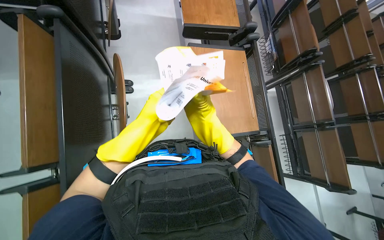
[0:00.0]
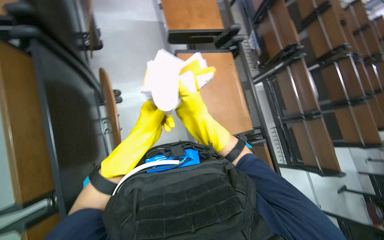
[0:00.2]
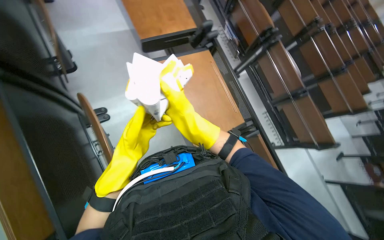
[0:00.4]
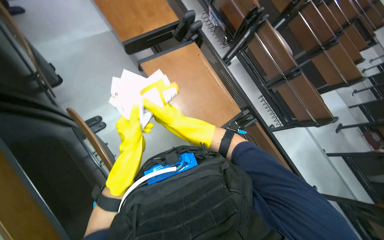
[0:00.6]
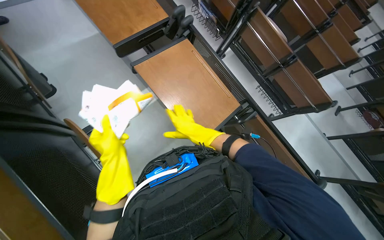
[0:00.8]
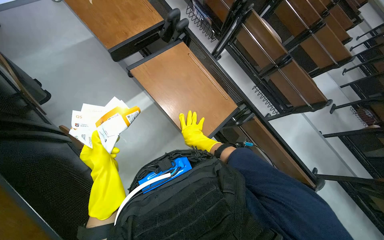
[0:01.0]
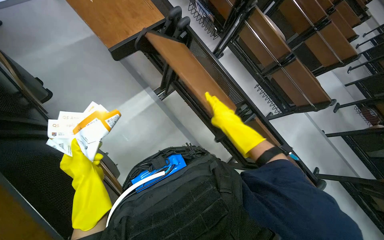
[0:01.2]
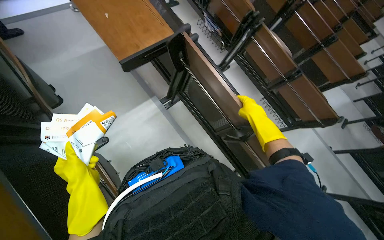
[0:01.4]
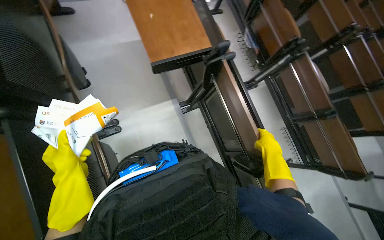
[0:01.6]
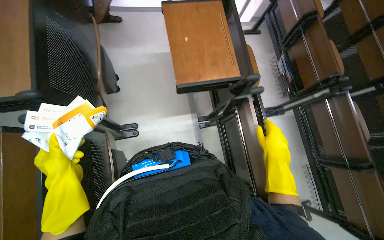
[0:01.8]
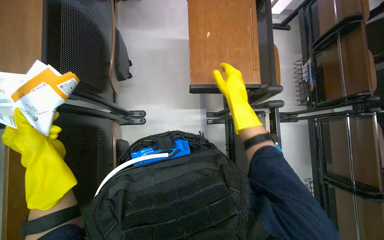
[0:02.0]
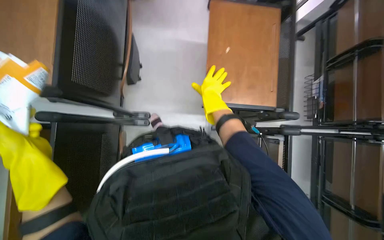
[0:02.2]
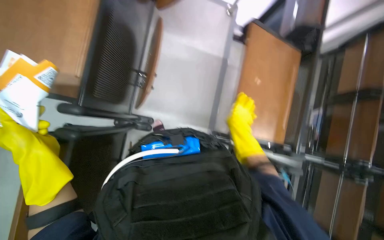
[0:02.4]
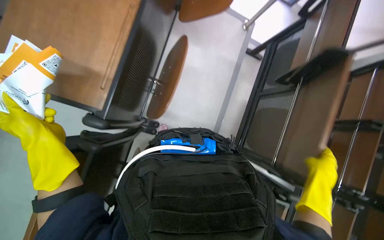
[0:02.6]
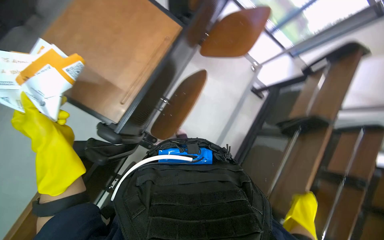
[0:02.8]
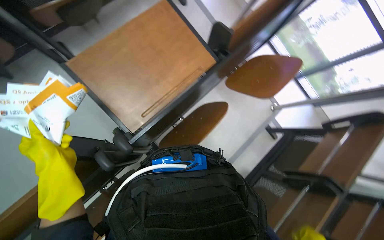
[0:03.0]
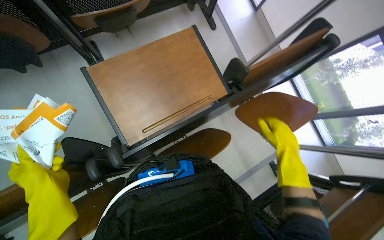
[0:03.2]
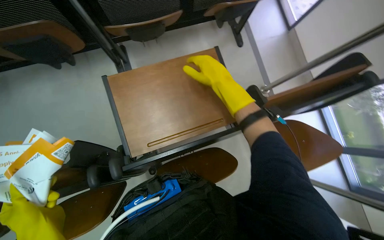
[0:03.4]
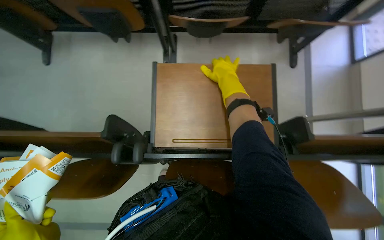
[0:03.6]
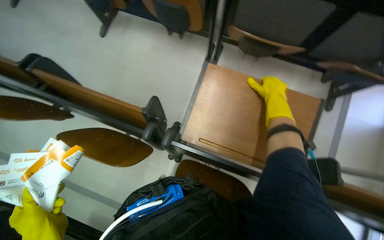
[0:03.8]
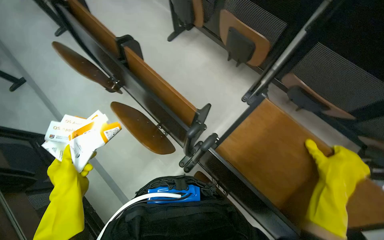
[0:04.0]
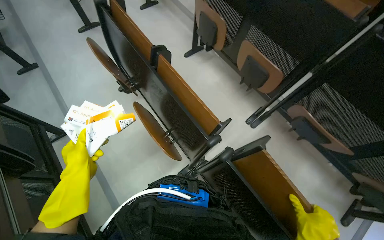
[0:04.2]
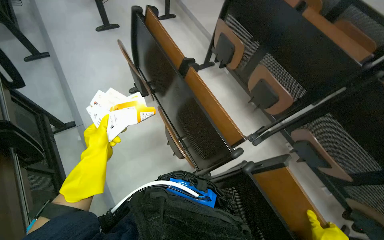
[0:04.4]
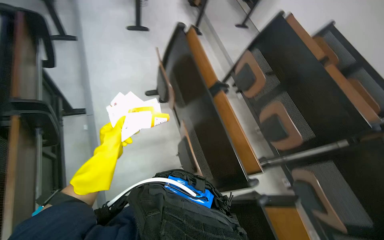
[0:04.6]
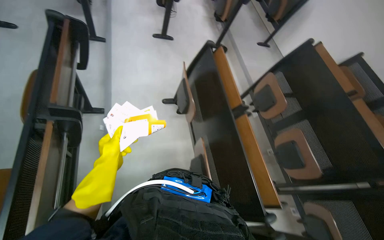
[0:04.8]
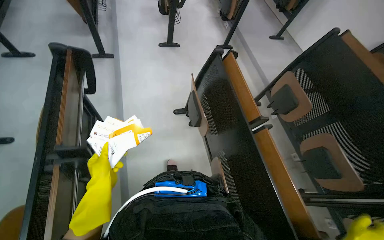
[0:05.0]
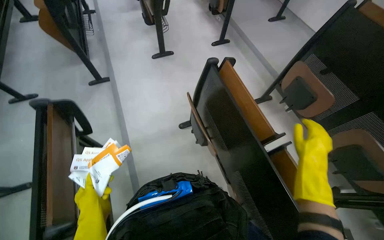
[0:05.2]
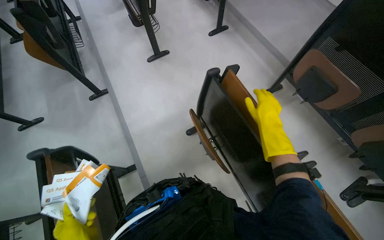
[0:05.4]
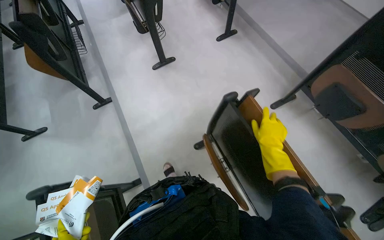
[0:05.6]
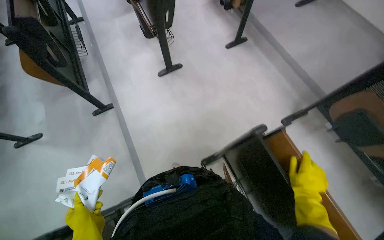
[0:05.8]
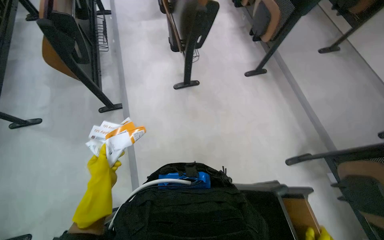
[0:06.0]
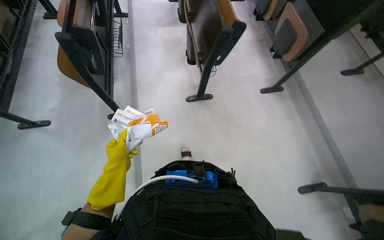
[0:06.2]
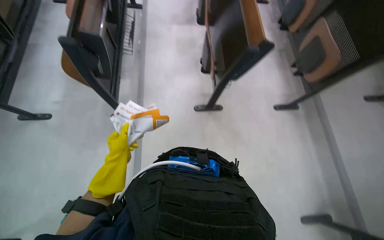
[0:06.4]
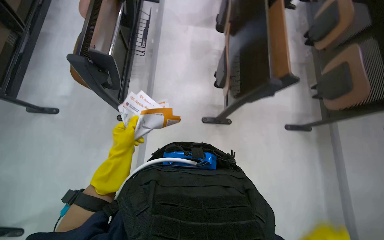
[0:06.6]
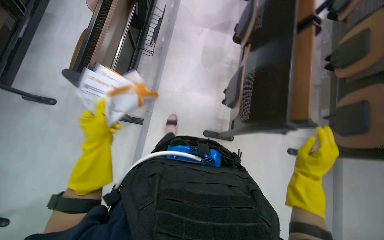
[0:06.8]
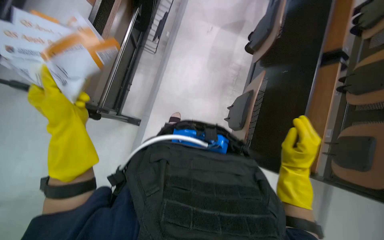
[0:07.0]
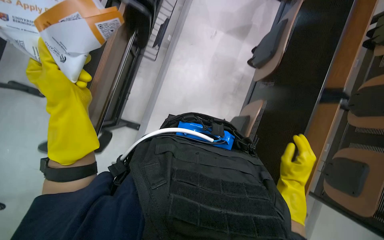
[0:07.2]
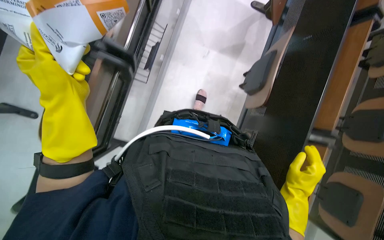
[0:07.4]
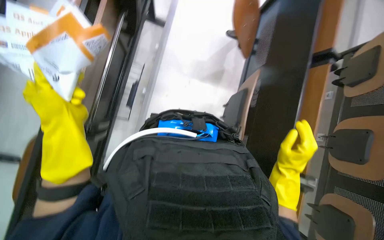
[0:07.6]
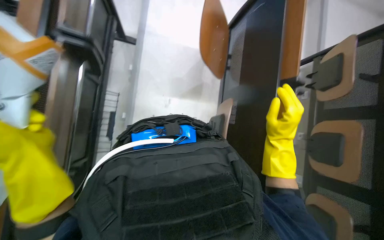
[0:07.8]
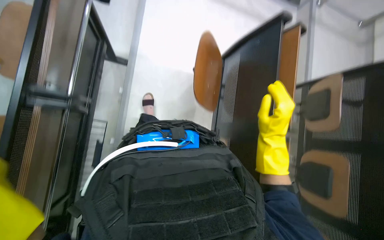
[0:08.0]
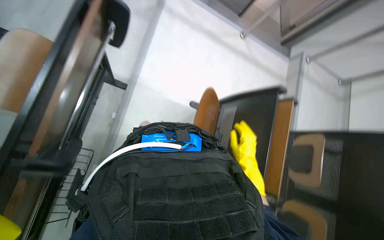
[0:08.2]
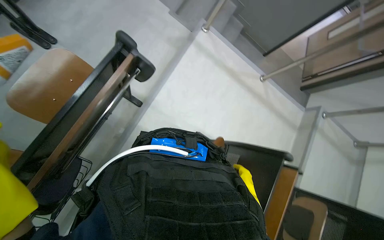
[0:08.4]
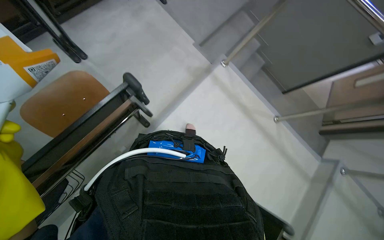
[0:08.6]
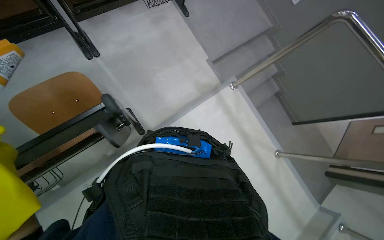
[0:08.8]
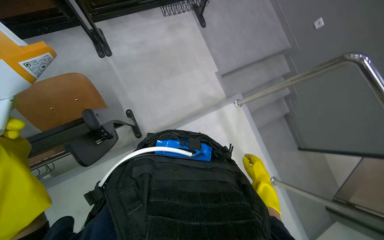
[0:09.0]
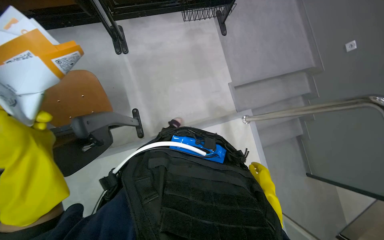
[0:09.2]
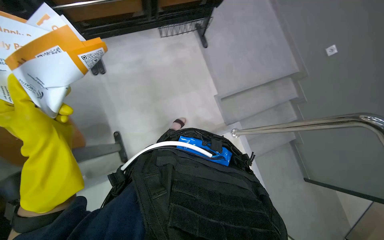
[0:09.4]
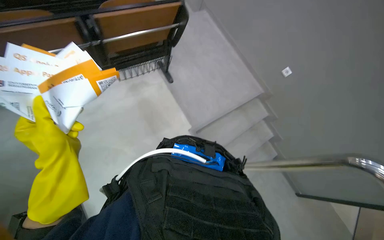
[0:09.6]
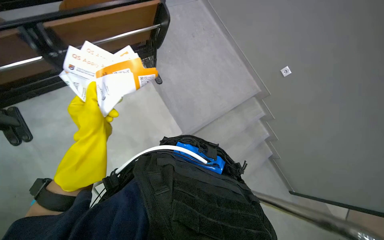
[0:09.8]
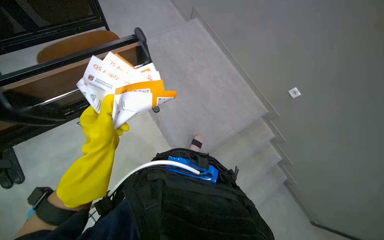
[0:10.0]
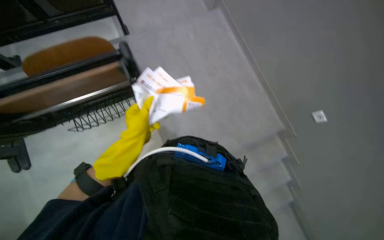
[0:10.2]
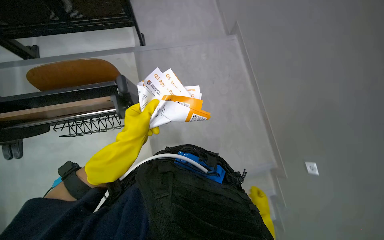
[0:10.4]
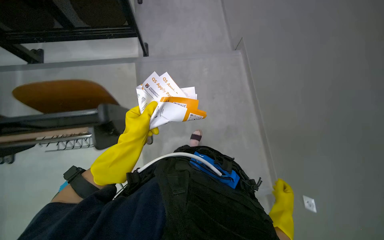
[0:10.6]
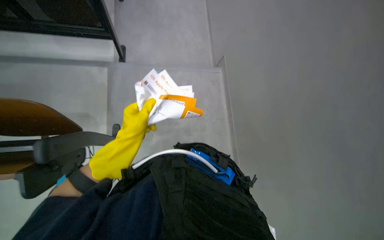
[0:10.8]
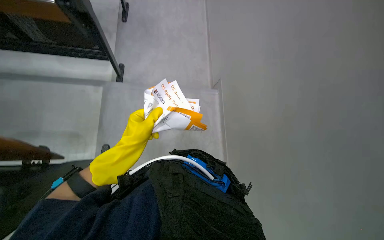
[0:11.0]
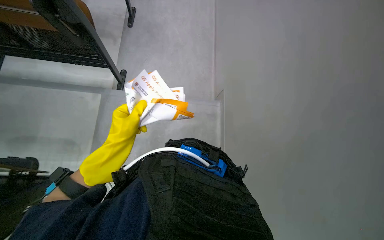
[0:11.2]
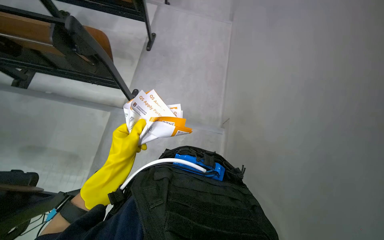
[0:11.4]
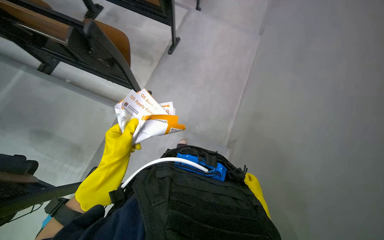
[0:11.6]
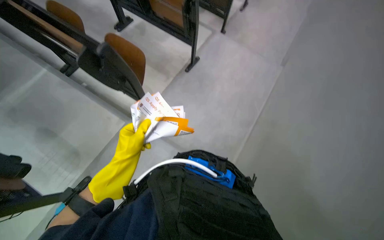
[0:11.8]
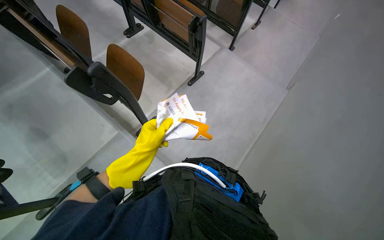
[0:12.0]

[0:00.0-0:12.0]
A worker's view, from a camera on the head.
Job: organizing items.
The whole recording: Collecting papers from desks. The worker collects papers and booklets from the classroom desks.
1.6 to 3.0 s: The view tips upward by about 15 degrees. The scene rotates clockwise by approximately 50 degrees.
3.0 to 4.4 s: The head turns to the left by roughly 105 degrees. The camera pitches upward, by roughly 30 degrees.
4.4 to 6.0 s: The head travels about 1 m. The wearer looks some 20 degrees further to the left.
6.0 to 7.6 s: The head travels about 1 m. The view tilts some 15 degrees downward. The scene rotates clockwise by approximately 35 degrees.
7.6 to 9.0 s: The head travels approximately 70 cm. The view tips upward by about 30 degrees. Everything in view rotates roughly 50 degrees clockwise.
9.0 to 10.4 s: The wearer moves some 40 cm. The view tips upward by roughly 20 degrees.
10.4 to 12.0 s: The camera pitches upward, by some 25 degrees. The scene rotates clockwise by some 30 degrees.

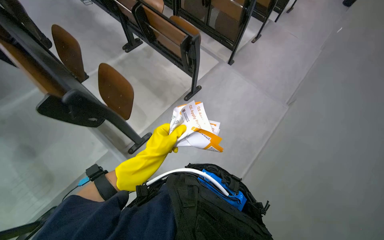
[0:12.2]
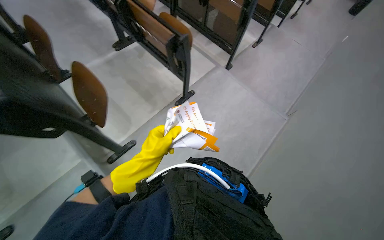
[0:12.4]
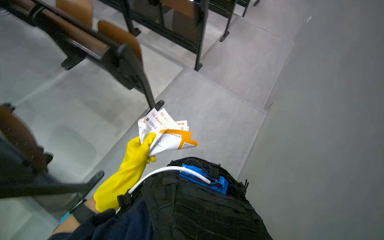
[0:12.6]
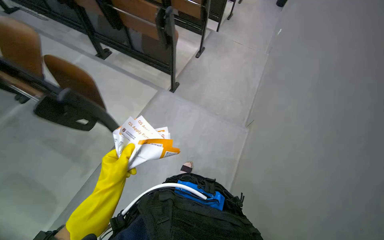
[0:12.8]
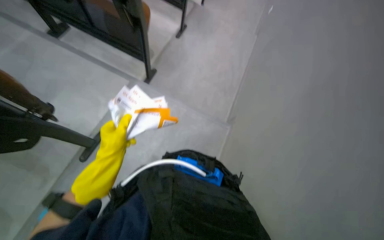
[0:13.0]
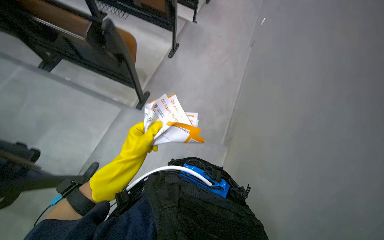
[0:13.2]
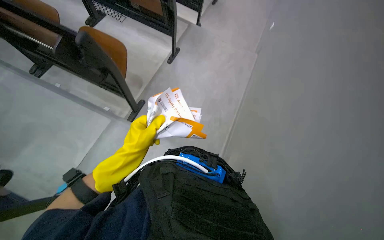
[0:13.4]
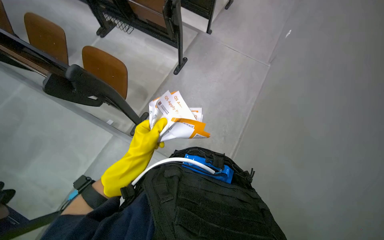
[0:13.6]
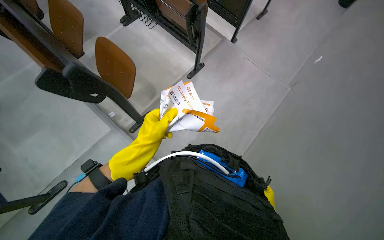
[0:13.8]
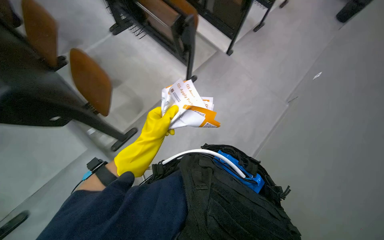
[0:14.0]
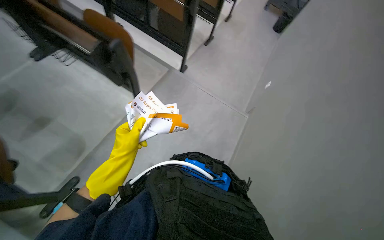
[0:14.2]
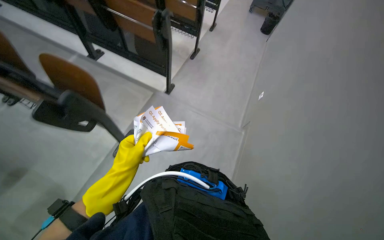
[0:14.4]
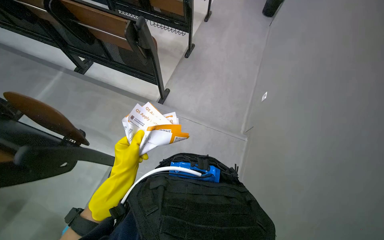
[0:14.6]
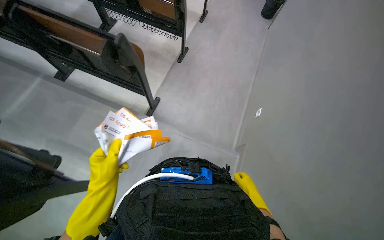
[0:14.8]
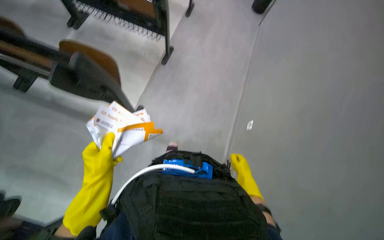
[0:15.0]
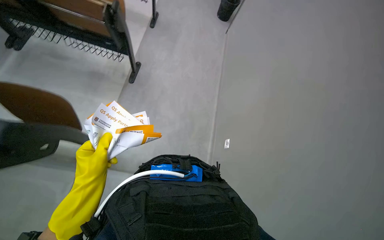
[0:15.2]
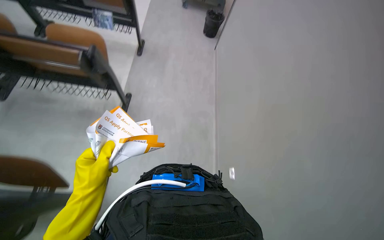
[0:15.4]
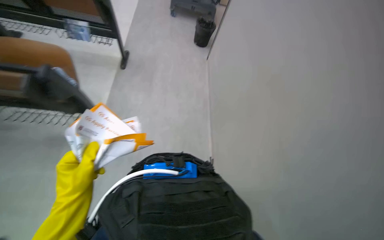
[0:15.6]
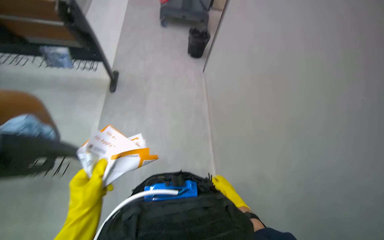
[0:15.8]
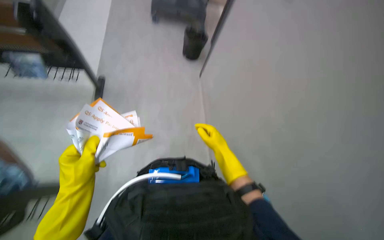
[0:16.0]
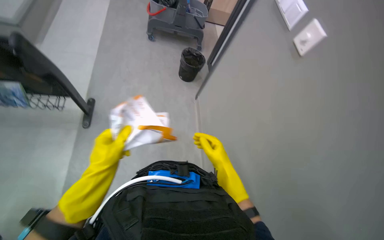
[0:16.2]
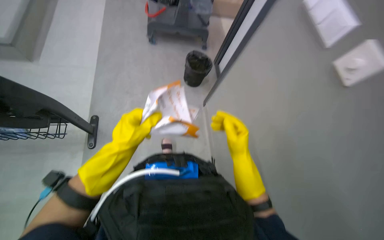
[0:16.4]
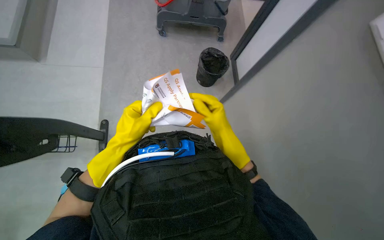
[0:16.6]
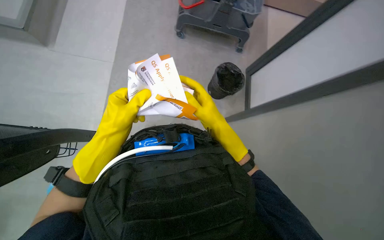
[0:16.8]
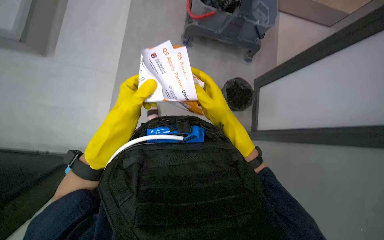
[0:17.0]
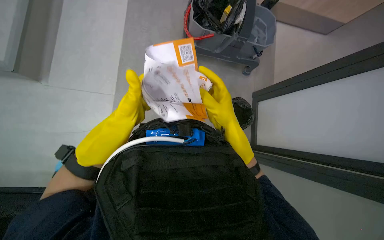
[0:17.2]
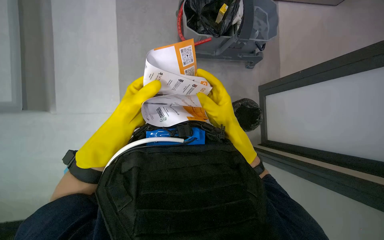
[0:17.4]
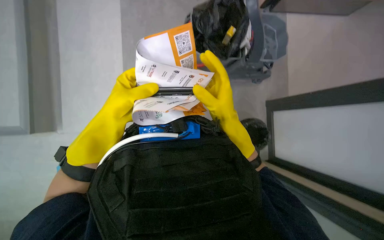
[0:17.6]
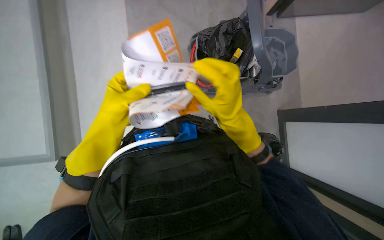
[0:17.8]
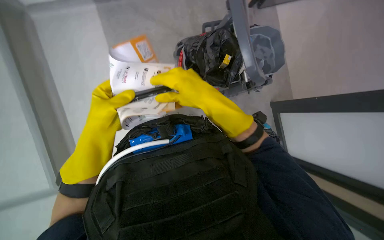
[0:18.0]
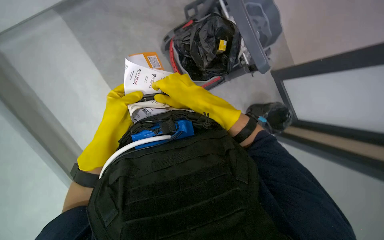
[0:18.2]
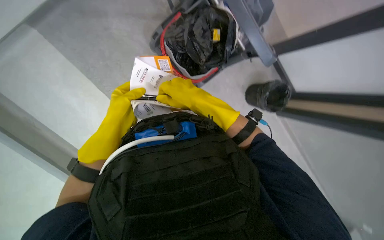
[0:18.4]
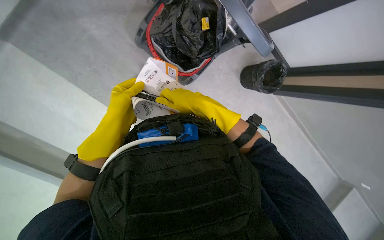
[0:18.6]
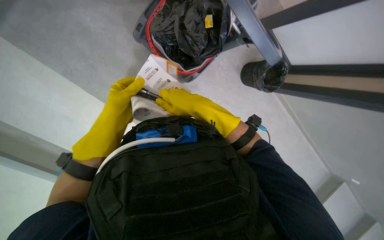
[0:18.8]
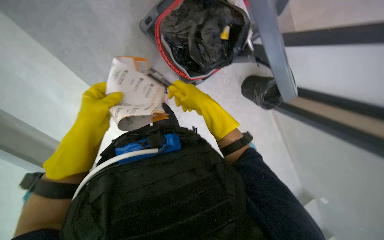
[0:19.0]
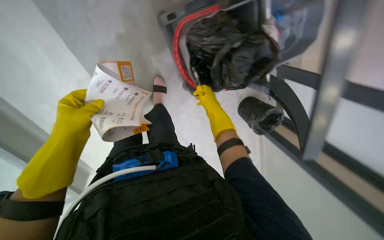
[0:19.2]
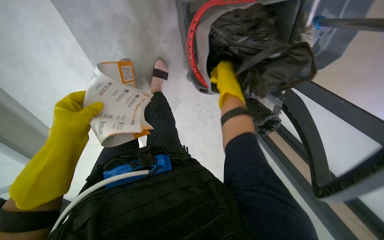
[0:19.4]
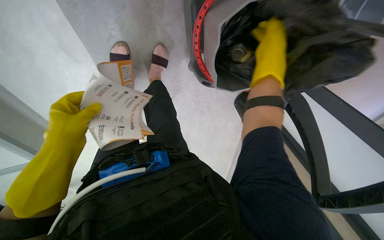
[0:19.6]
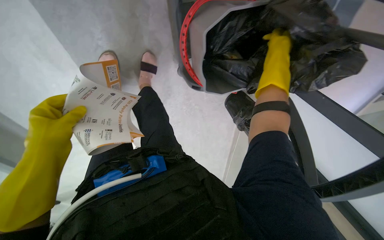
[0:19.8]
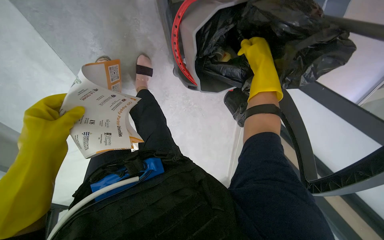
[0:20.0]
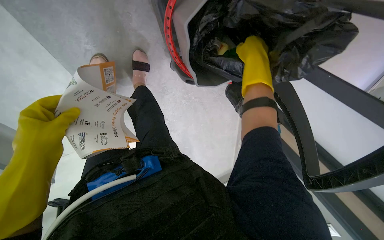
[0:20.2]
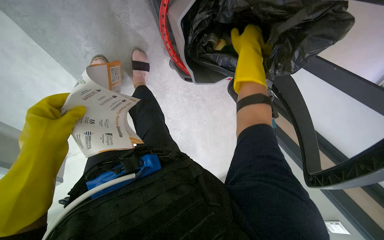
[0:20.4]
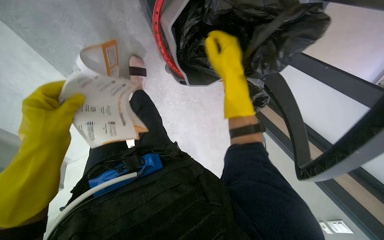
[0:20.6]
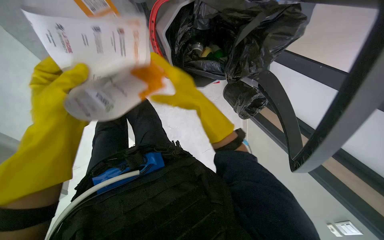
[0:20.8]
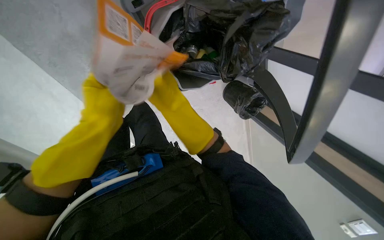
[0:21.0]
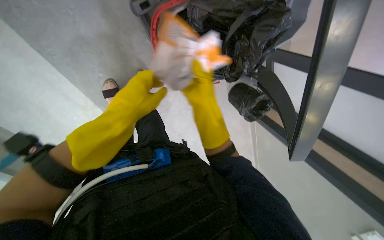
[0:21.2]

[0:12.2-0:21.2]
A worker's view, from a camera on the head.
Job: organizing items.
The whole recording: Collecting papers from desks. The worker collects papers and booklets from the classroom desks.
15.2 to 16.6 s: Both hands move up the picture, roughly 40 cm.
18.2 to 19.8 s: The view pans to the right by roughly 20 degrees. The view tips downward by approximately 15 degrees. The right hand goes some 30 cm up the picture and to the right. Meanwhile the left hand goes roughly 15 cm to the left.
19.8 to 21.2 s: The left hand is displaced to the right and up the picture by roughly 25 cm. The right hand is displaced down the picture and to the left by roughly 20 cm.
